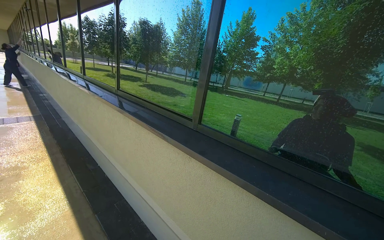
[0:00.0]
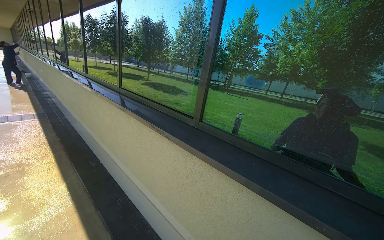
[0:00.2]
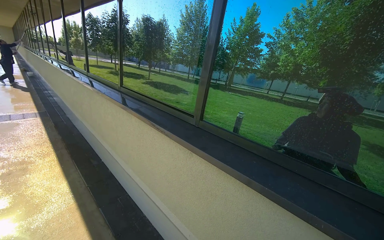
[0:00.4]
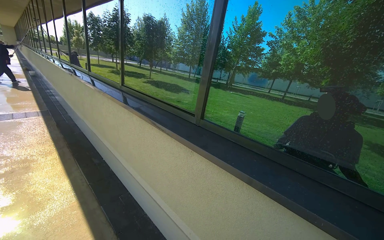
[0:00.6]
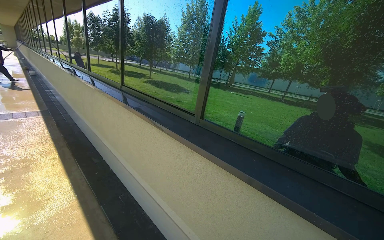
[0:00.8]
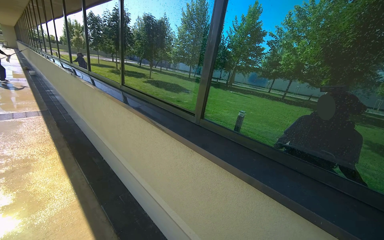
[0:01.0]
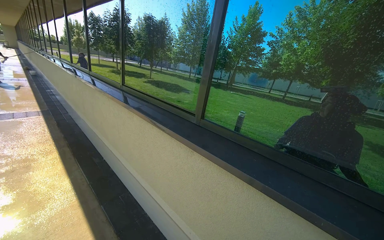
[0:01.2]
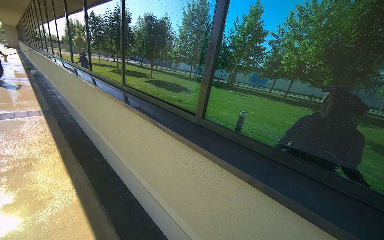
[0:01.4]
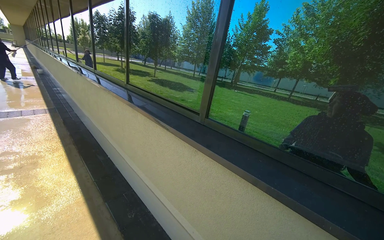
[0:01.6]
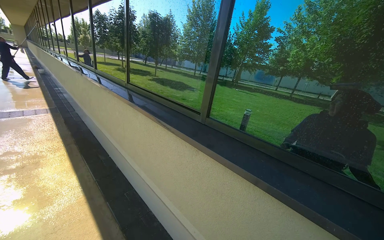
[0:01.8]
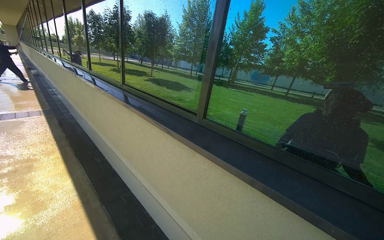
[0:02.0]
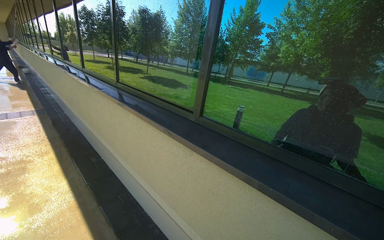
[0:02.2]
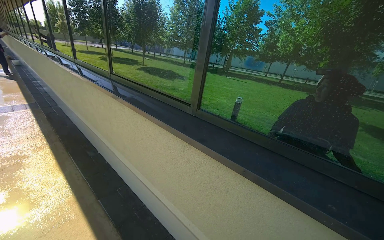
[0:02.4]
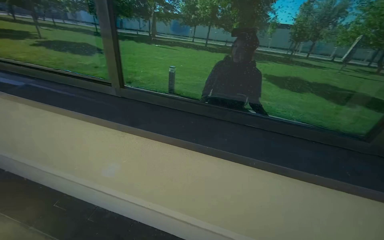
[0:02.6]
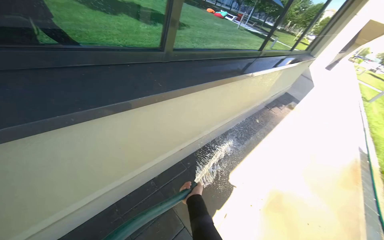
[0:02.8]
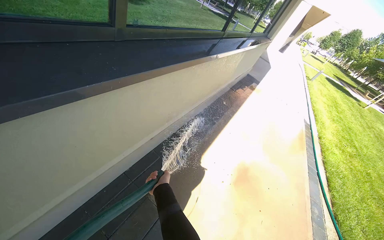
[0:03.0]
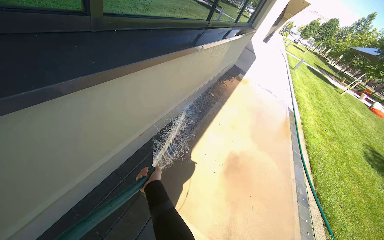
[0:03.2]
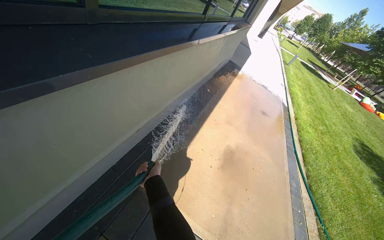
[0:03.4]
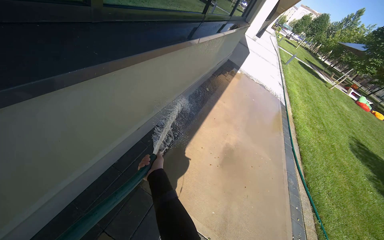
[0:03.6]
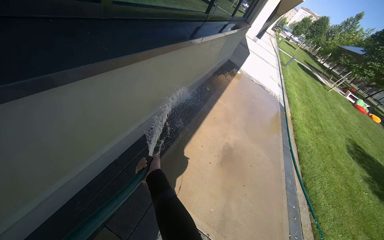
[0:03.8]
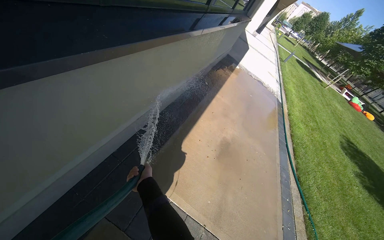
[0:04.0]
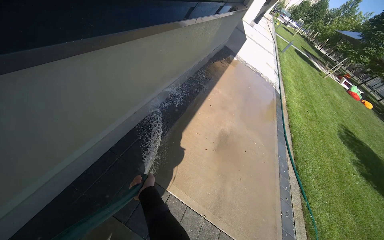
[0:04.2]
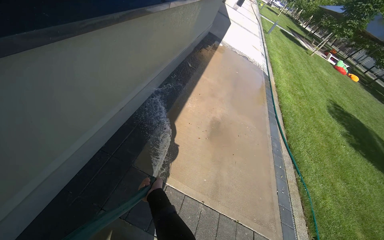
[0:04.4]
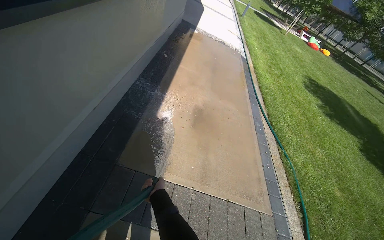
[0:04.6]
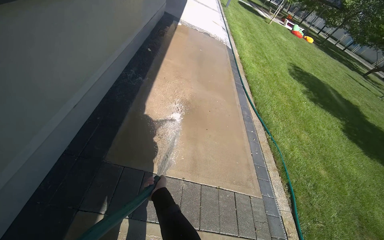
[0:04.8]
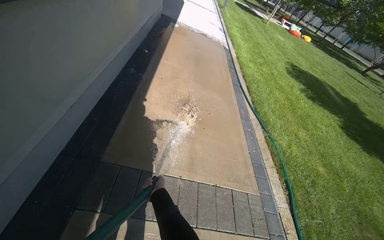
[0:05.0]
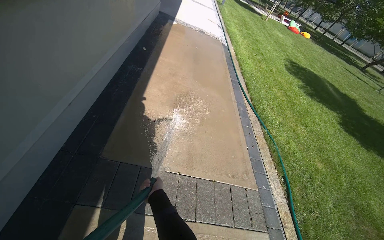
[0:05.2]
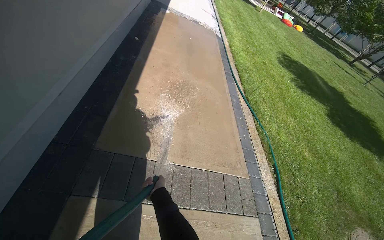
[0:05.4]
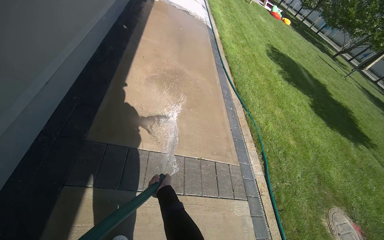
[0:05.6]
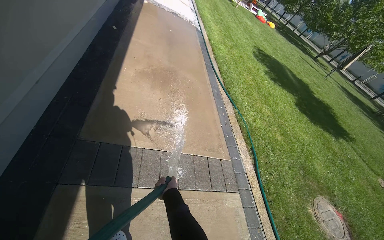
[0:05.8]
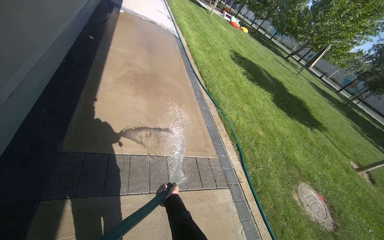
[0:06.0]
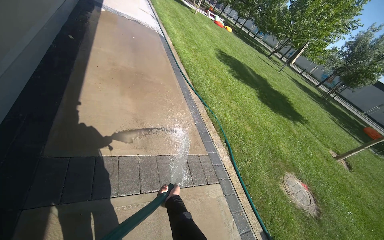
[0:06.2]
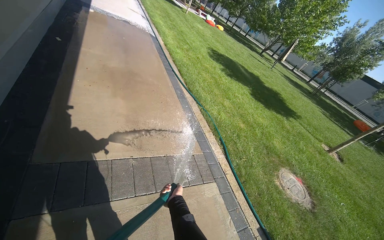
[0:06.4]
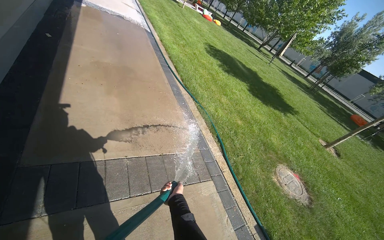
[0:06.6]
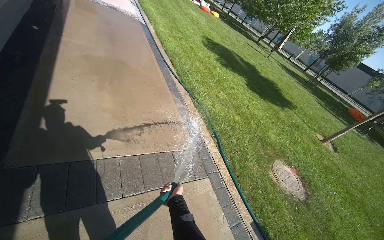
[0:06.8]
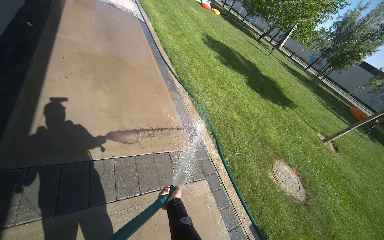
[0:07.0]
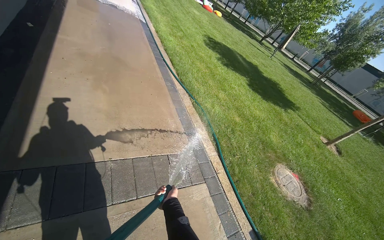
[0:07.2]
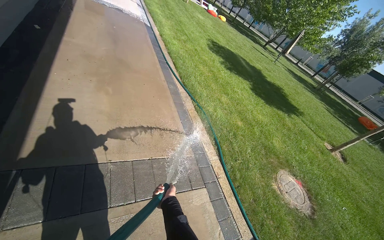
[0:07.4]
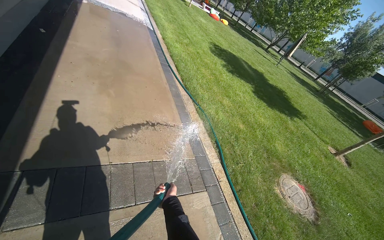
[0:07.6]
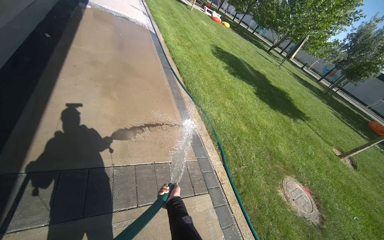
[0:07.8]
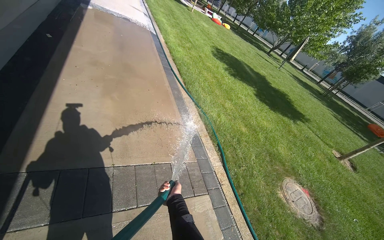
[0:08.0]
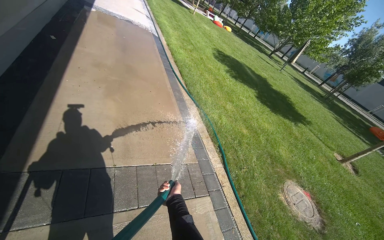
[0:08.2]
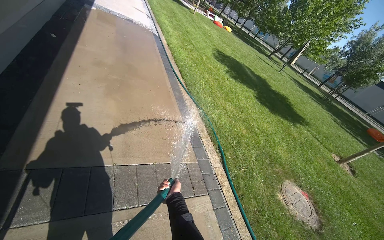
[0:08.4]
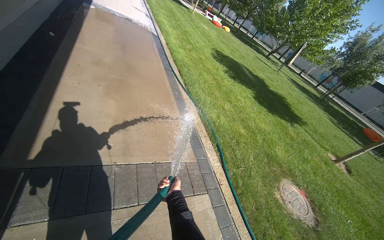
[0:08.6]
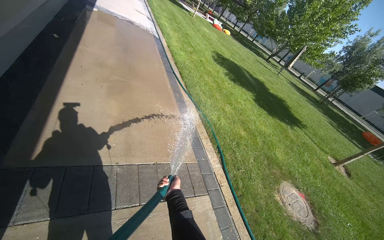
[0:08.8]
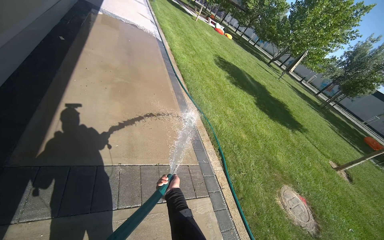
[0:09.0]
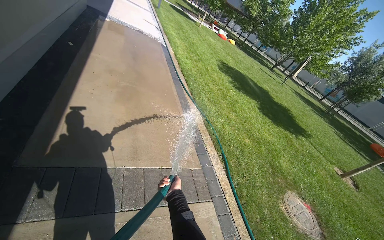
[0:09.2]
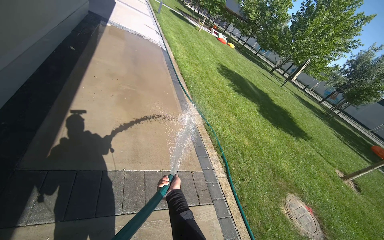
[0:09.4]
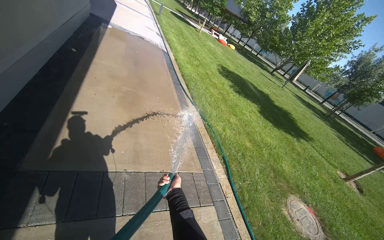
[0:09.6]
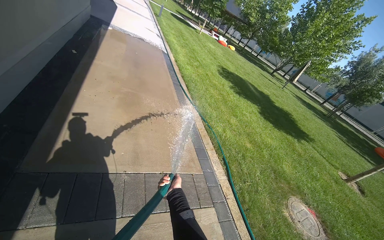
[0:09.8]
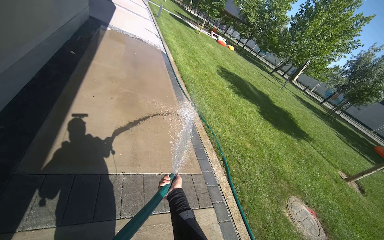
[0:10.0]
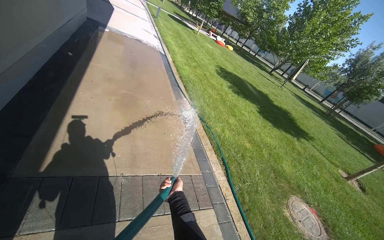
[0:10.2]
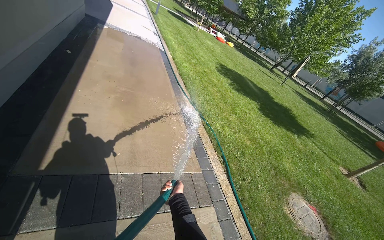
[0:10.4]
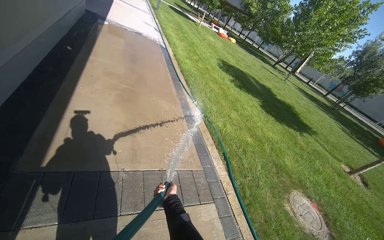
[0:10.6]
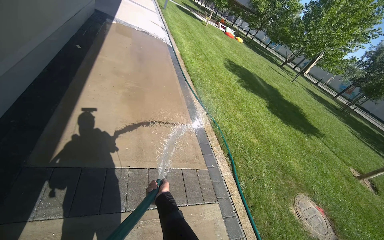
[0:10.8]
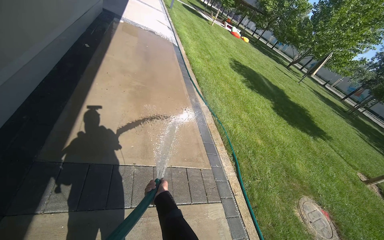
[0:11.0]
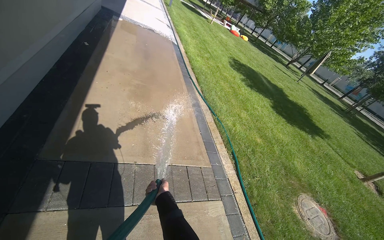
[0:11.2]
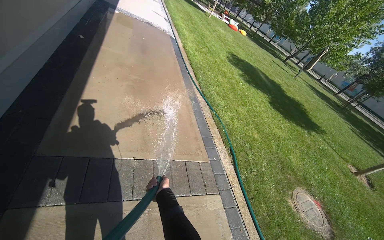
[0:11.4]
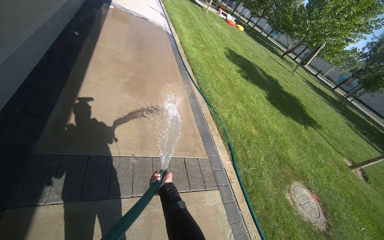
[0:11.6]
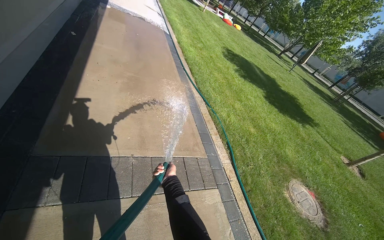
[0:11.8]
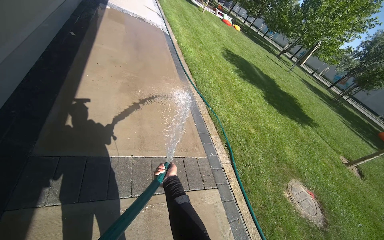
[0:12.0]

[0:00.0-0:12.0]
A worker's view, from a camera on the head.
Job: sweeping floor.
The whole recording: Rinsing concrete ground. The worker sprays water from a hose onto the concrete ground.
0:01.6 to 0:03.0: The wearer looks some 100 degrees further to the right. The view tips downward by about 40 degrees.
0:04.4 to 0:06.0: The head rotates roughly 30 degrees to the right. The left hand heads to the right, covering some 40 cm.

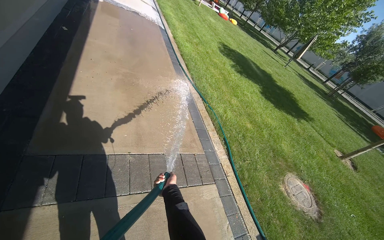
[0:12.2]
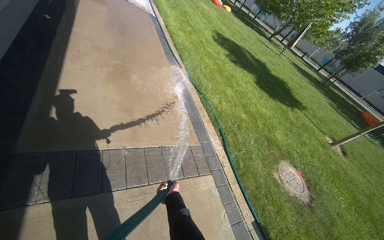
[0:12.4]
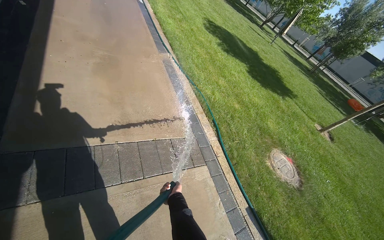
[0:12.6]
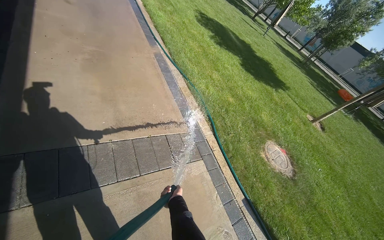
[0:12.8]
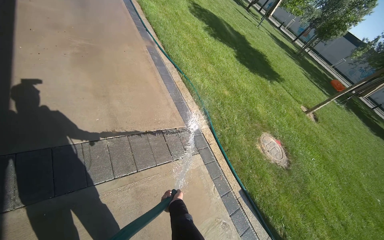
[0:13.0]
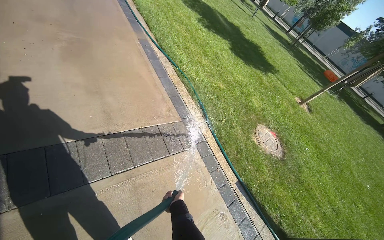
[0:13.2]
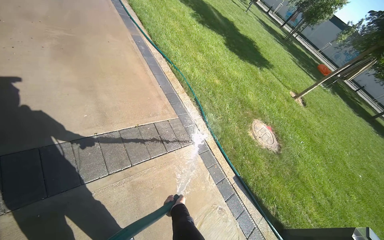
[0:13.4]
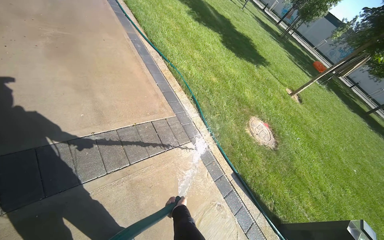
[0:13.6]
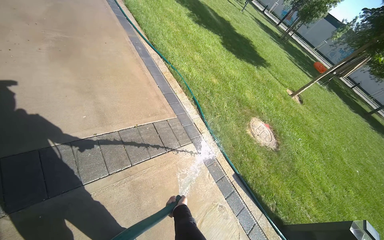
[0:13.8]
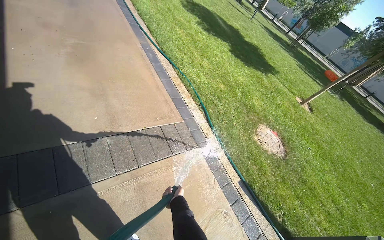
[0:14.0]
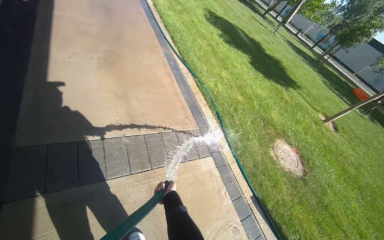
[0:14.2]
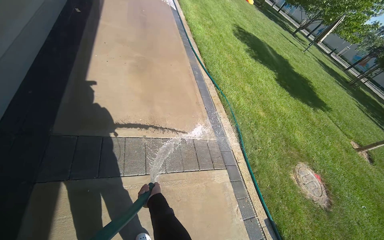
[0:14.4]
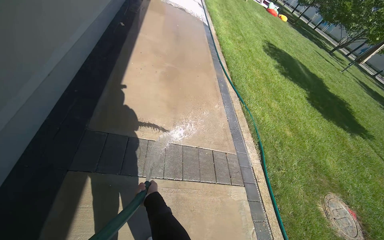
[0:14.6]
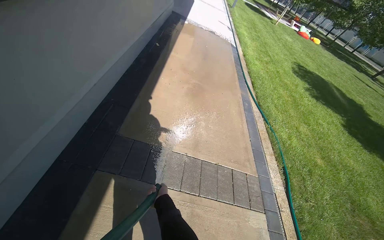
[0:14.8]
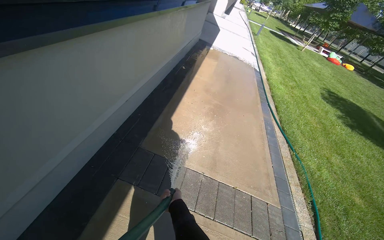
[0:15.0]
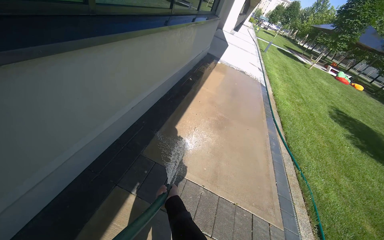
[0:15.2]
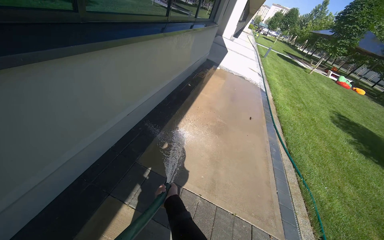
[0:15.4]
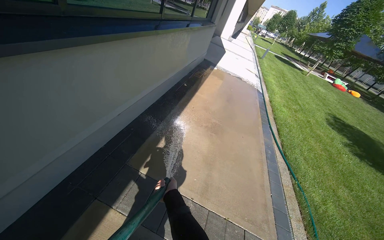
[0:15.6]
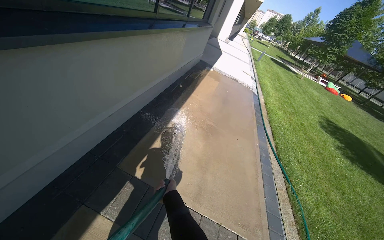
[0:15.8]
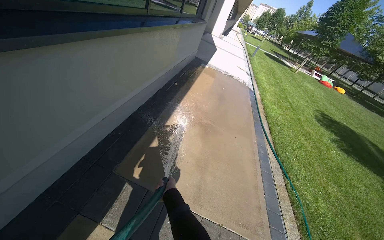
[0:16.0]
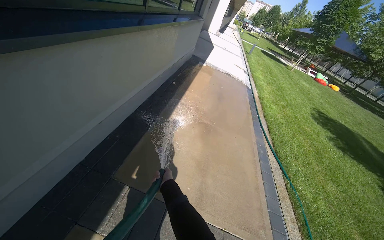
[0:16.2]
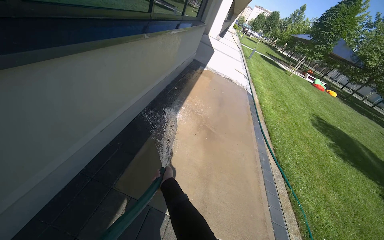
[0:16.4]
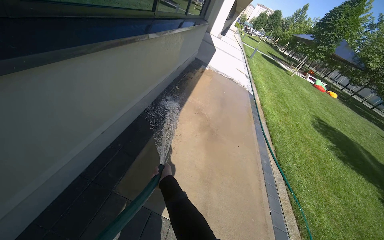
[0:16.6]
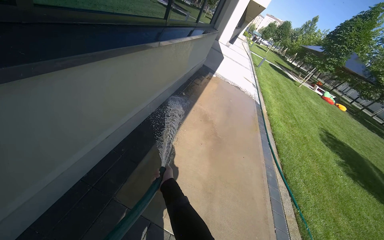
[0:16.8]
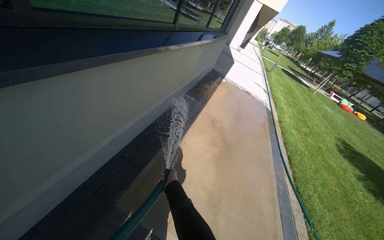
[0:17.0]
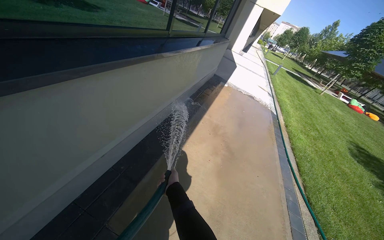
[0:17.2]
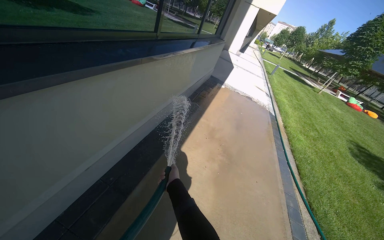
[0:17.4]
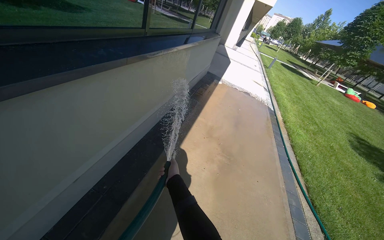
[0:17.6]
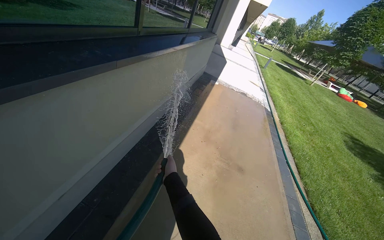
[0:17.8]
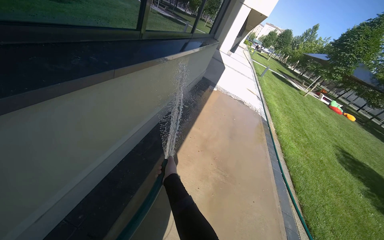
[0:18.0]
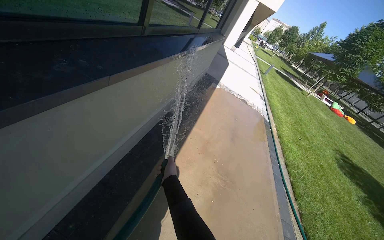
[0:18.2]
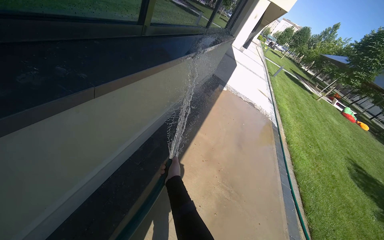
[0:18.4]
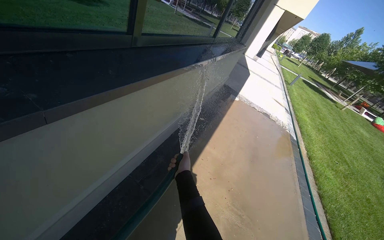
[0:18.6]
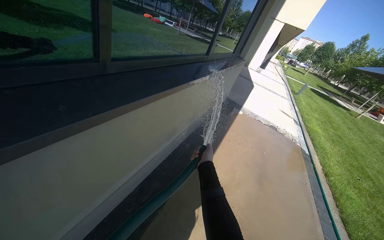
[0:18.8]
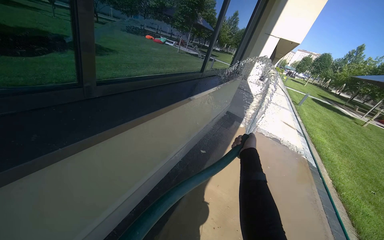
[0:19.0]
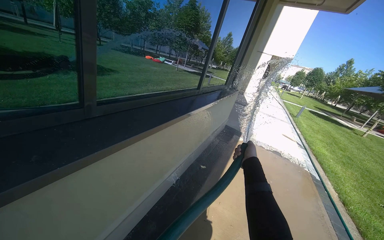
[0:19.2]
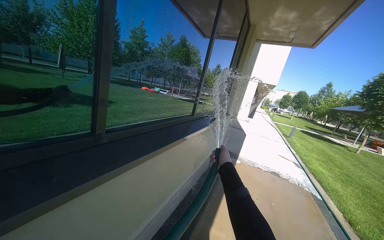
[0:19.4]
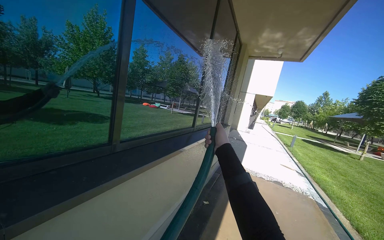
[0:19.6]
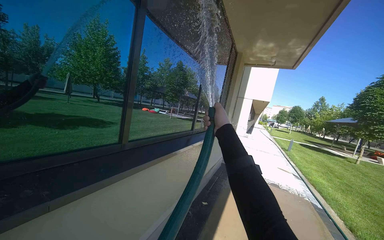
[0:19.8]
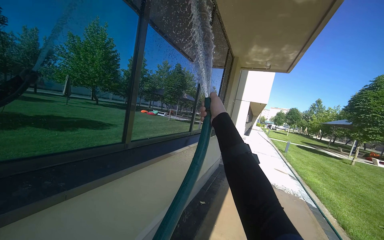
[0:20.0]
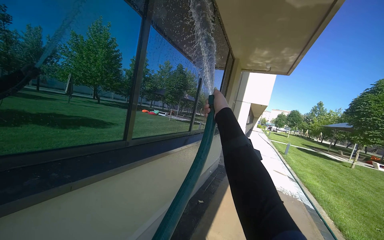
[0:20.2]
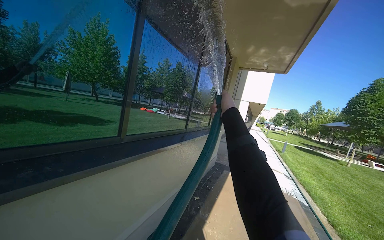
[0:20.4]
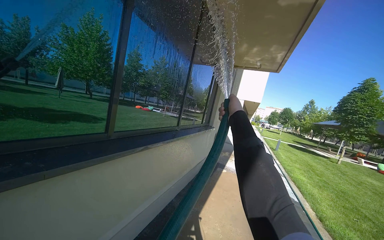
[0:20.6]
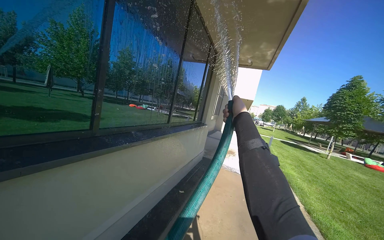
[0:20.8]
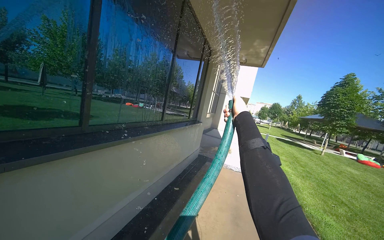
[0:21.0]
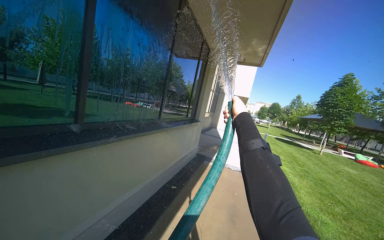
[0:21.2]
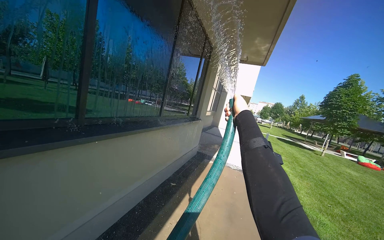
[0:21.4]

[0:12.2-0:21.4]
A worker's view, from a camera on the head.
Job: sweeping floor.
The whole recording: Rinsing concrete ground. The worker sprays water from a hose onto the concrete ground.
0:12.2 to 0:13.8: The wearer looks about 15 degrees further to the right. The camera pitches downward, by approximately 15 degrees. The left hand travels down the picture and to the right by approximately 30 cm.
0:13.8 to 0:15.2: The wearer looks about 50 degrees further to the left. The wearer looks about 30 degrees further upward.
0:15.2 to 0:16.8: The wearer moves roughly 50 cm.
0:16.8 to 0:18.4: The camera is carried approximately 90 cm.
0:18.4 to 0:19.8: The camera pitches upward, by some 35 degrees. The left hand travels up the picture and to the right by some 60 cm.
0:19.8 to 0:21.4: The left hand travels to the right by about 50 cm.
